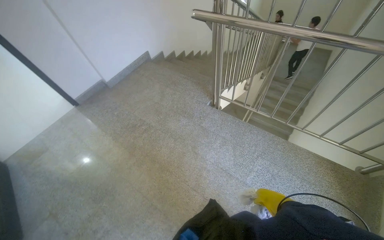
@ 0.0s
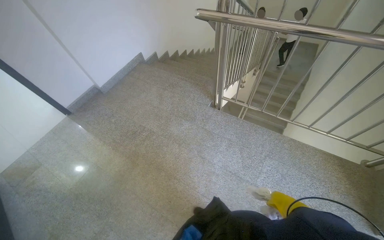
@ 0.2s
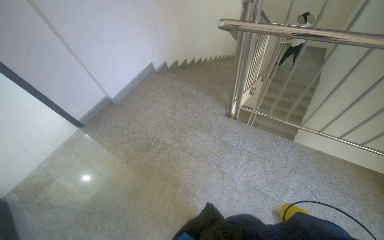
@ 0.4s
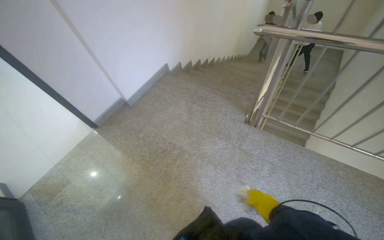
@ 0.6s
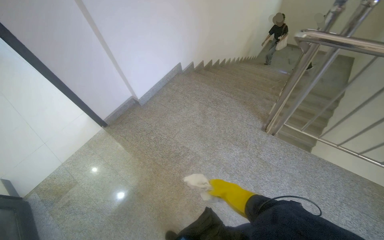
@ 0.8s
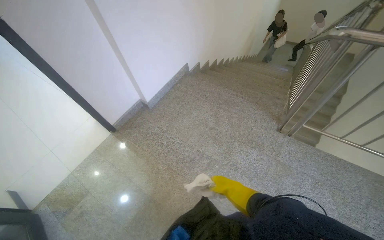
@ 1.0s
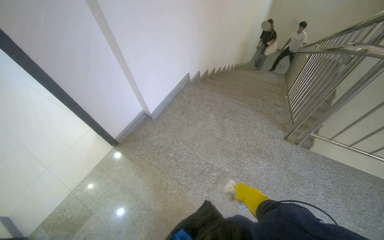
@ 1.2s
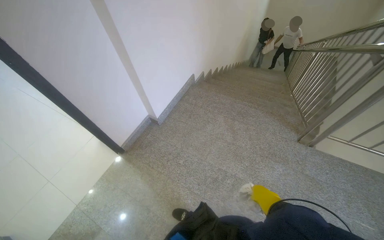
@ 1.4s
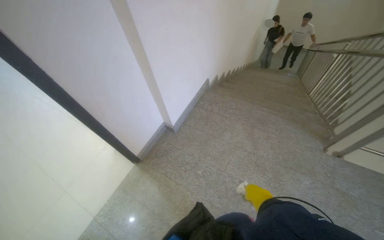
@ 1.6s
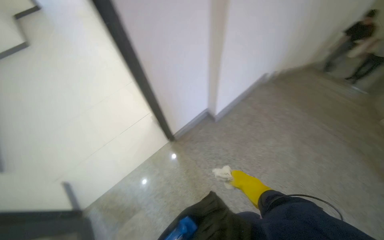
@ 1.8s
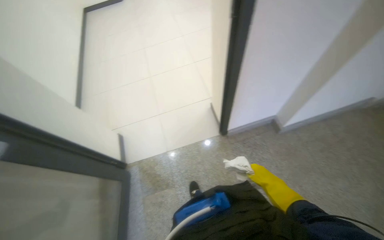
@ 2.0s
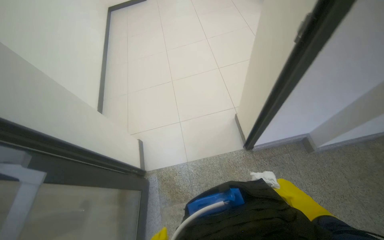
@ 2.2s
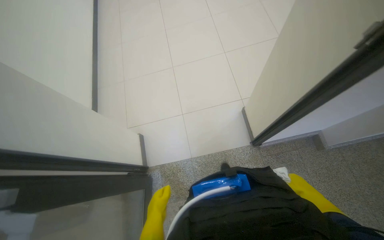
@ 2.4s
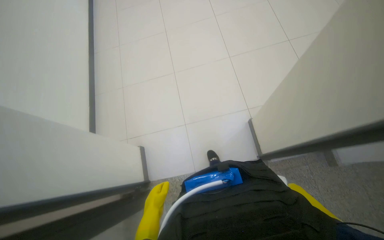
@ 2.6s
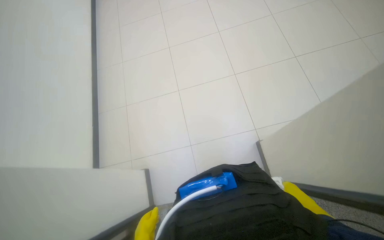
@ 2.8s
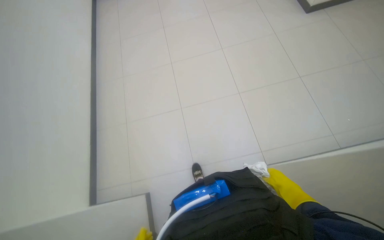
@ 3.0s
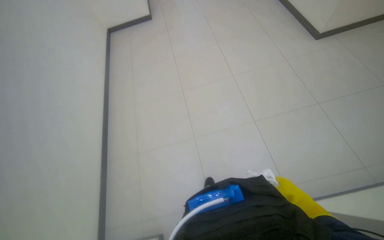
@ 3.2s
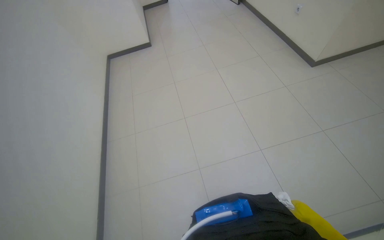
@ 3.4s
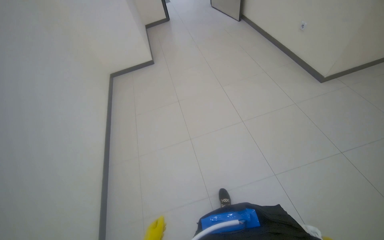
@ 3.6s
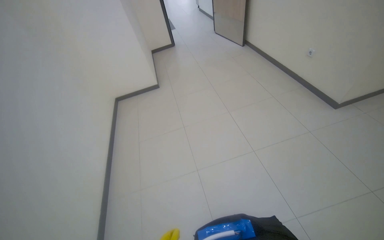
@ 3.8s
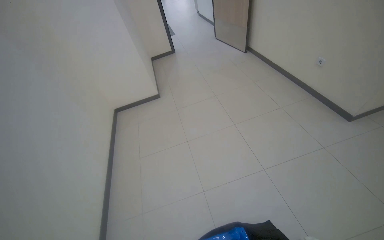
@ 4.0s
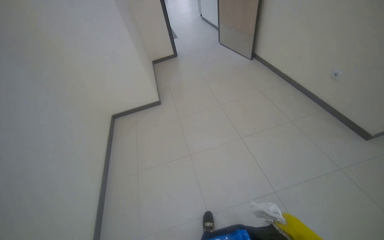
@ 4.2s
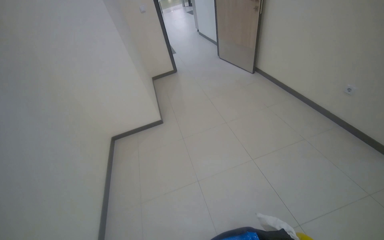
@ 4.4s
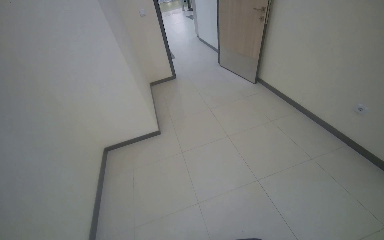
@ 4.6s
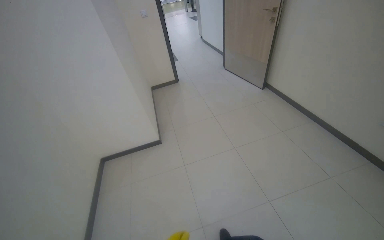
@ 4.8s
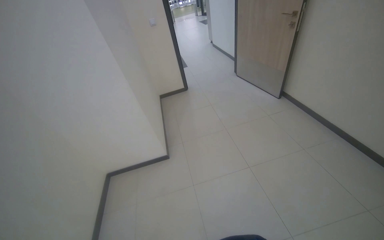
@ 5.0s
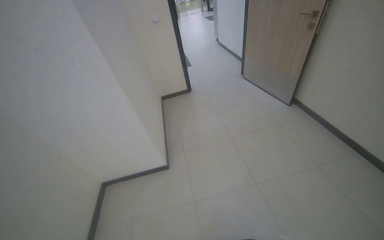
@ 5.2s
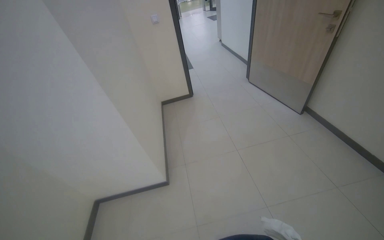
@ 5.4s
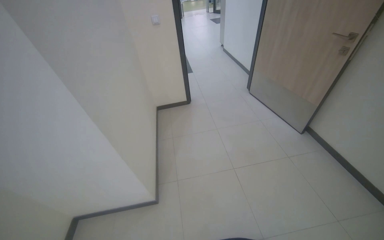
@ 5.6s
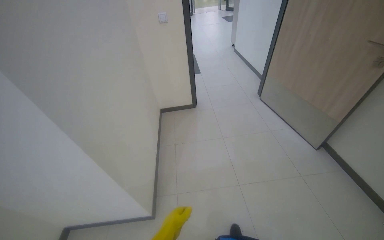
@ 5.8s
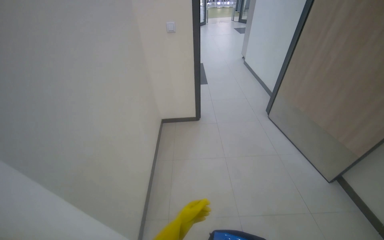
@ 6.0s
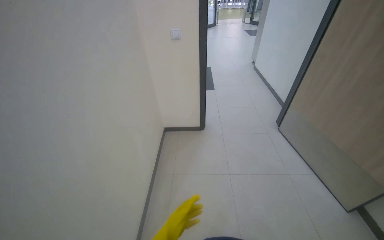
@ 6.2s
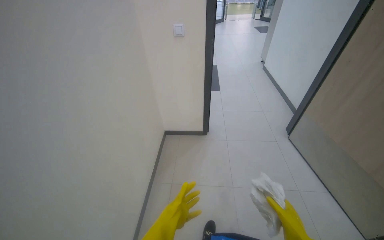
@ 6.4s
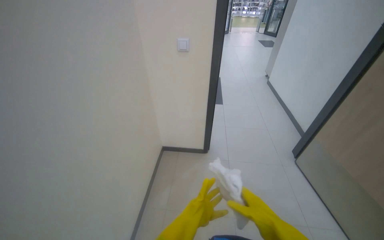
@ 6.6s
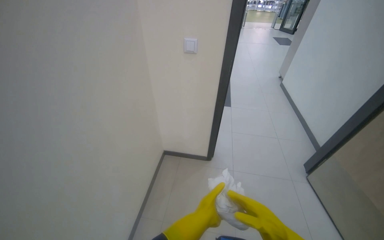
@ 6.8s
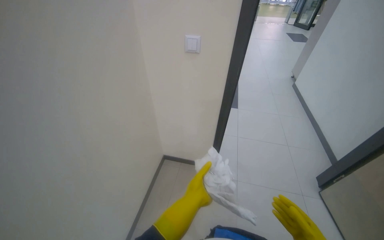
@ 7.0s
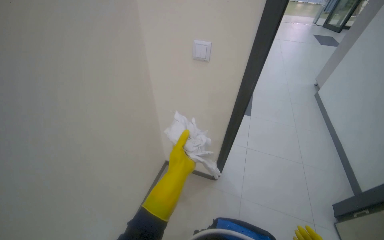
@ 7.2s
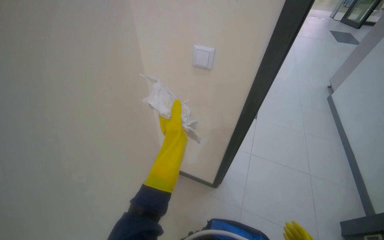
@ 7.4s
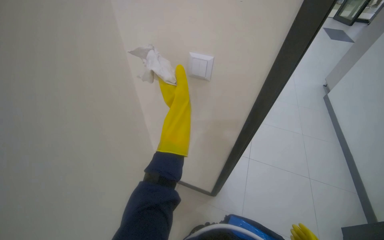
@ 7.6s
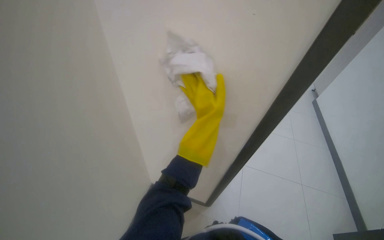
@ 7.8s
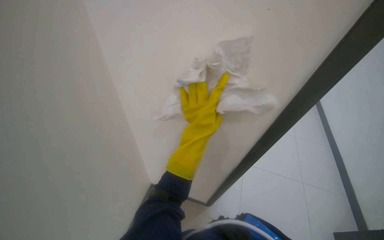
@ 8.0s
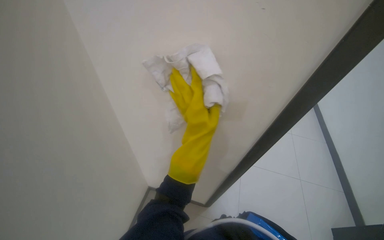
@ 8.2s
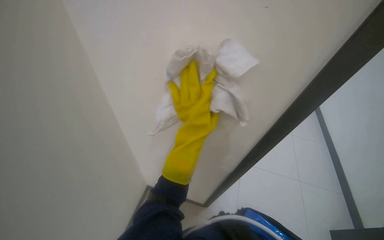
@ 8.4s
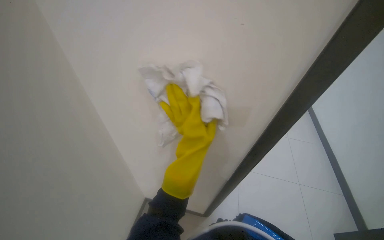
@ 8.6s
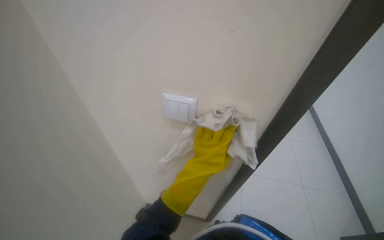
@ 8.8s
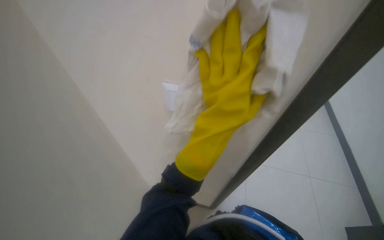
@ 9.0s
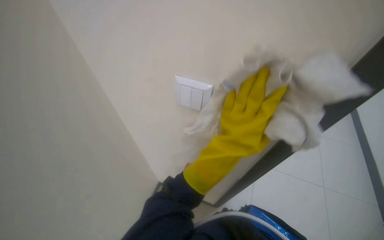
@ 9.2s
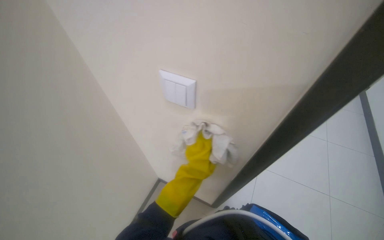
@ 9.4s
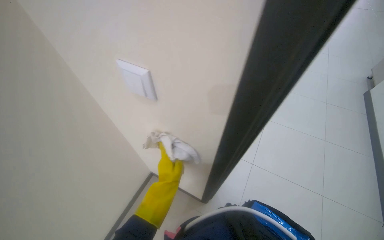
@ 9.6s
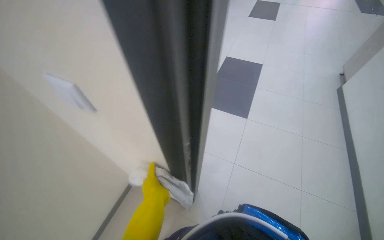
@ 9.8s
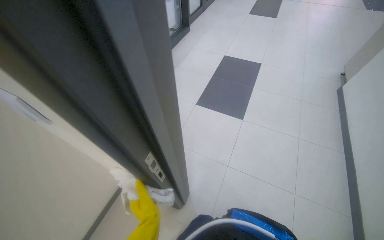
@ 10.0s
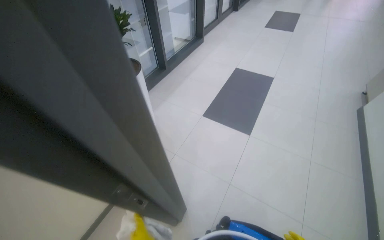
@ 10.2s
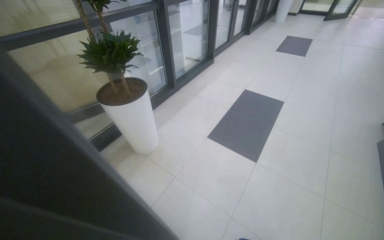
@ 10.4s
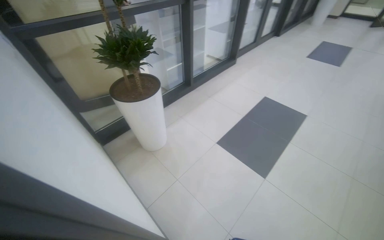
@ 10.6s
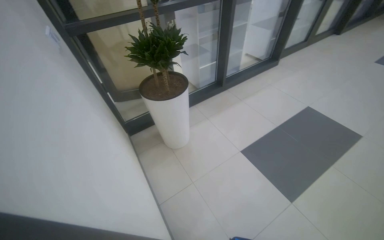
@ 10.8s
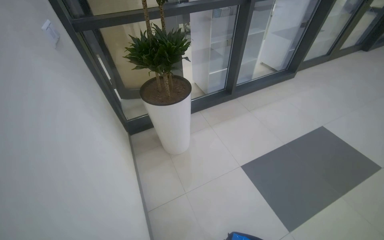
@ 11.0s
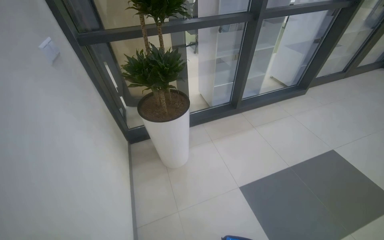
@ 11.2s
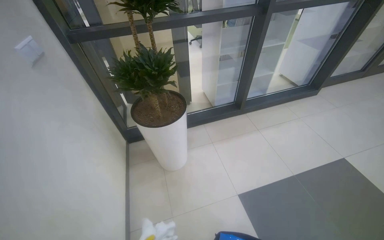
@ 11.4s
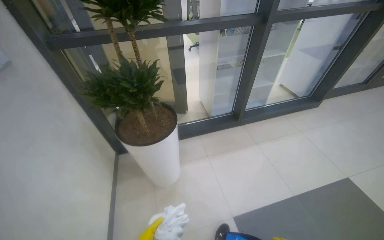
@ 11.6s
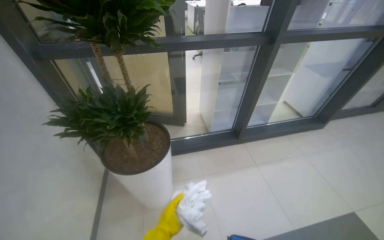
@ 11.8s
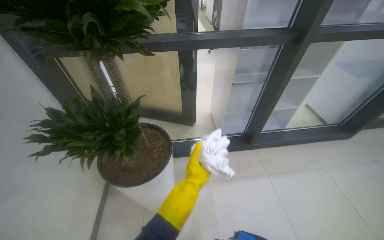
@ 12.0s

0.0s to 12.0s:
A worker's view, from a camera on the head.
Job: wiping surfaces.
The whole recording: Wiping various hallway surfaces. The worker wipes various surfaces in the hallway, including glass doors, handrails, and walls.
0.0s to 1.6s: The head travels approximately 1.5 m.
1.6s to 3.0s: The camera is carried some 1 m. The wearer's head swings roughly 45 degrees to the left. The camera pitches downward, by roughly 15 degrees.
3.0s to 4.4s: The camera is carried about 60 cm.
4.4s to 6.0s: The head travels some 1.5 m.
6.0s to 7.6s: The camera is carried some 1 m. The wearer's head swings roughly 25 degrees to the left.
9.0s to 10.4s: The camera travels some 50 cm. The wearer's head swings approximately 15 degrees to the left.
10.4s to 12.0s: The camera travels about 1 m. The head turns to the left by approximately 50 degrees.

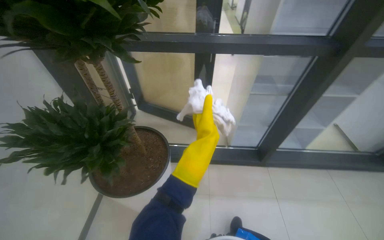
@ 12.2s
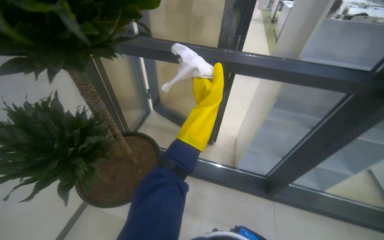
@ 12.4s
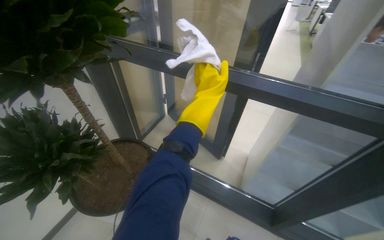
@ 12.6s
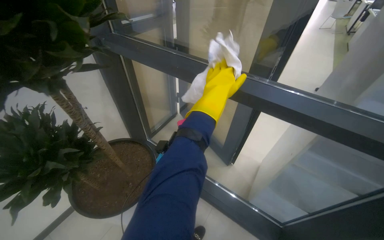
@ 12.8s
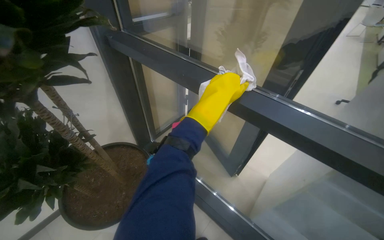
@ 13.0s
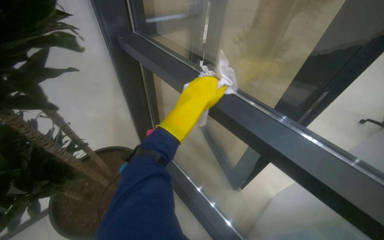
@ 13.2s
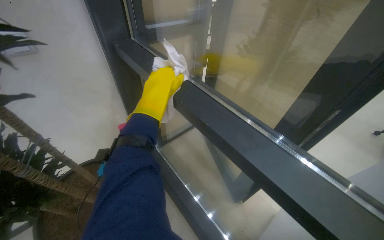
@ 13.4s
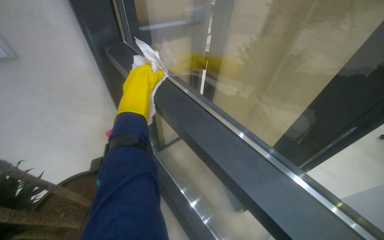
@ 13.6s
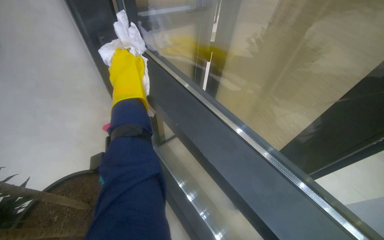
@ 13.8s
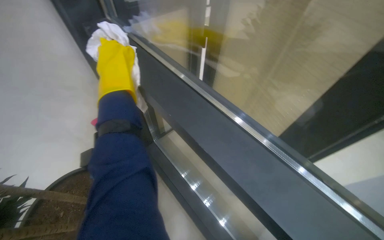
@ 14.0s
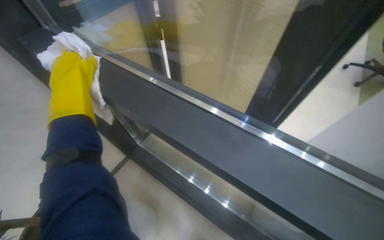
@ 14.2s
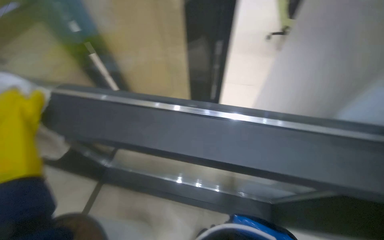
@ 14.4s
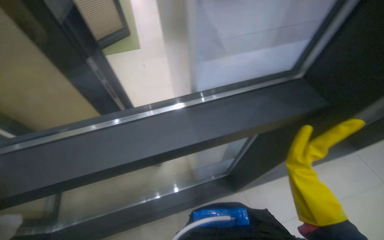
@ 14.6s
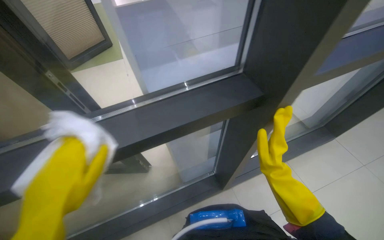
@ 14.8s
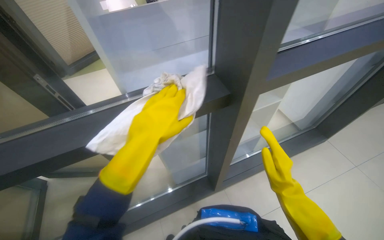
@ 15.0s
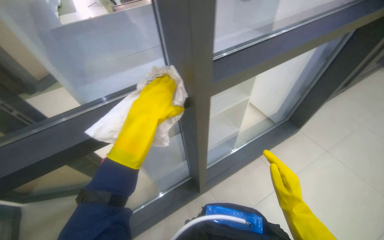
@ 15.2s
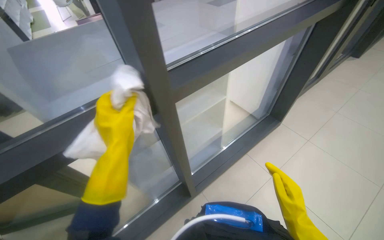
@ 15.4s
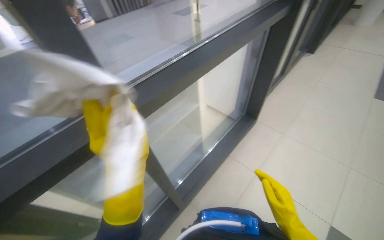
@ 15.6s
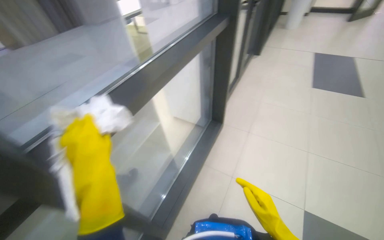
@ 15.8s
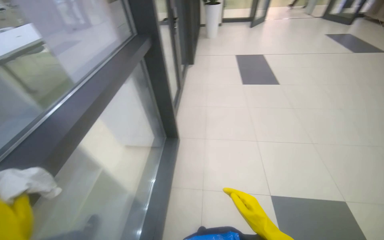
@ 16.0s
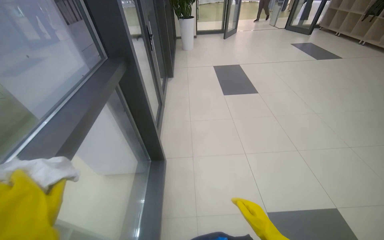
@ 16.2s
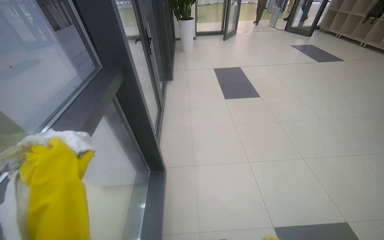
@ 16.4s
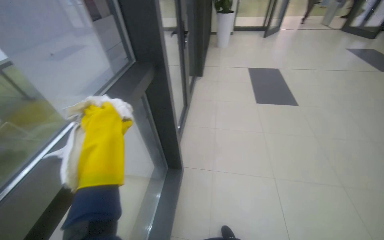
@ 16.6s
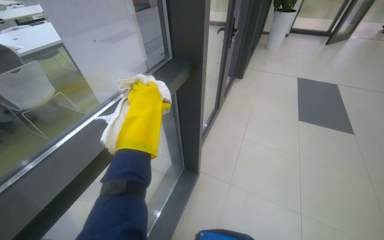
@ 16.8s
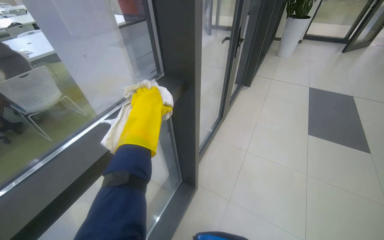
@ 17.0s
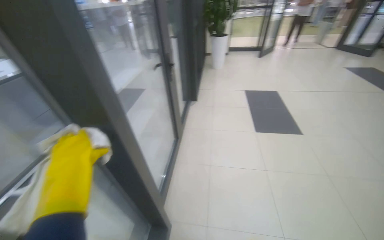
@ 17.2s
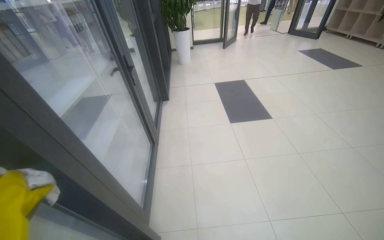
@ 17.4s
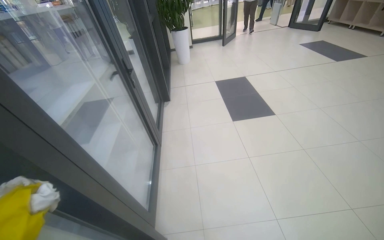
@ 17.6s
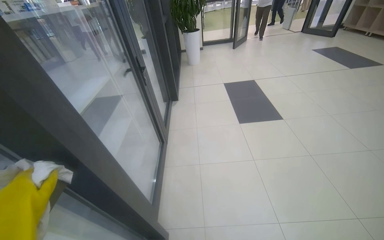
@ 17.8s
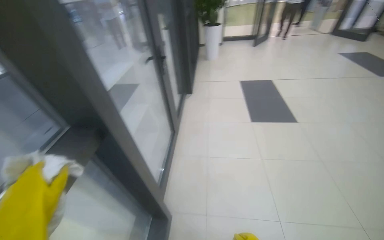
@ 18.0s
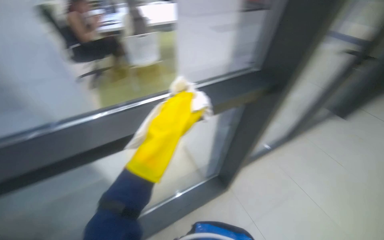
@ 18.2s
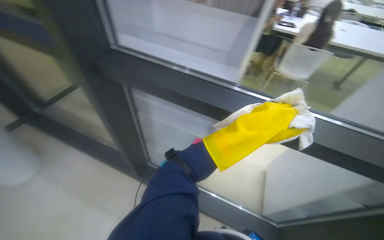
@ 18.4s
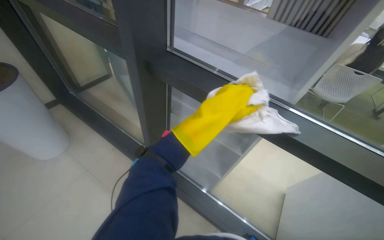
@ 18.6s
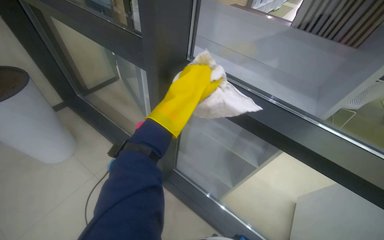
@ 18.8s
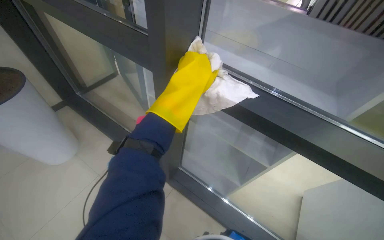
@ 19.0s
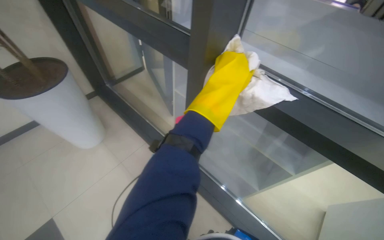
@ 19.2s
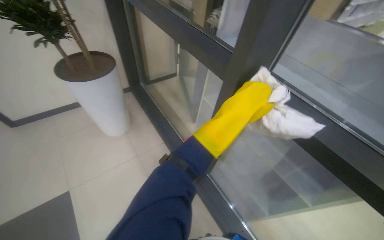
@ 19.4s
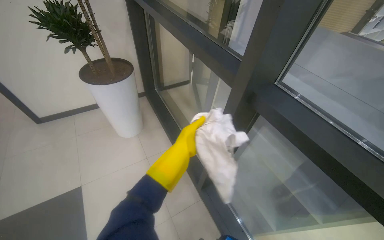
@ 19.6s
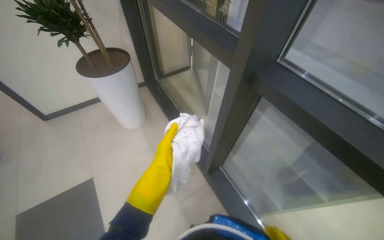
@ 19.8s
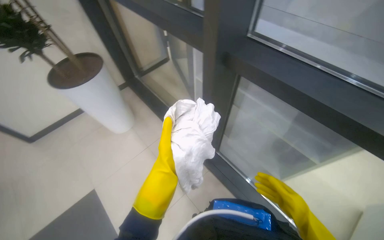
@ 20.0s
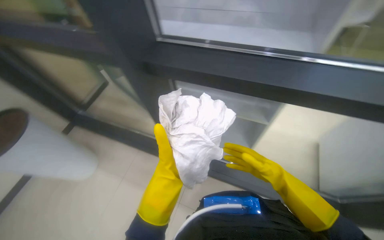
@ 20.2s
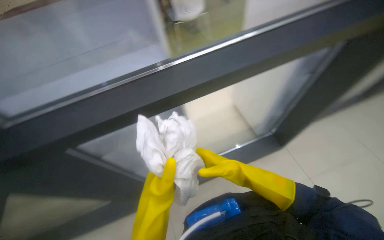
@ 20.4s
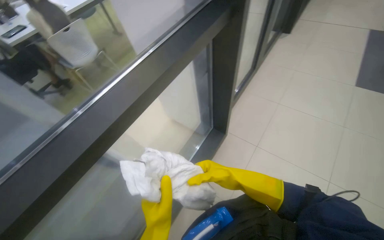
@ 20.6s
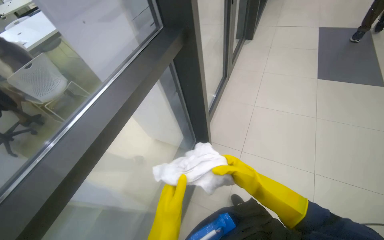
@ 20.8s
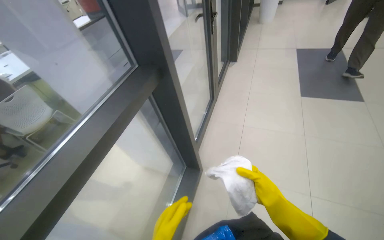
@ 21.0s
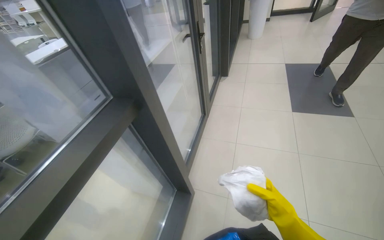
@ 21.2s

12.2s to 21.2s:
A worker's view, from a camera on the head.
Job: wiping surfaces.
The whole recording: Wiping various hallway surfaces. The worker wipes various surfaces in the hallway, including glass doors, handrails, and walls.
12.2s to 13.8s: The wearer moves about 60 cm. The wearer's head swings roughly 50 degrees to the left.
13.8s to 15.2s: The wearer's head swings roughly 50 degrees to the right.
15.2s to 16.6s: The camera travels some 40 cm. The wearer's head swings approximately 50 degrees to the right. The view tilts approximately 15 degrees upward.
18.2s to 19.8s: The head rotates approximately 60 degrees to the left.
19.8s to 21.2s: The head rotates approximately 60 degrees to the right. The view tilts approximately 10 degrees downward.
